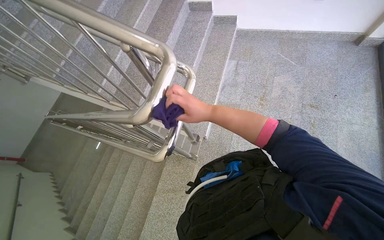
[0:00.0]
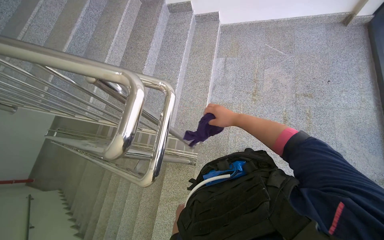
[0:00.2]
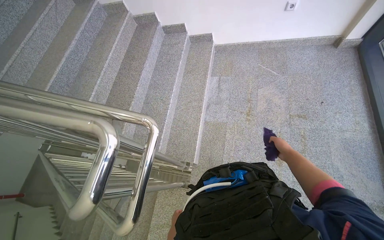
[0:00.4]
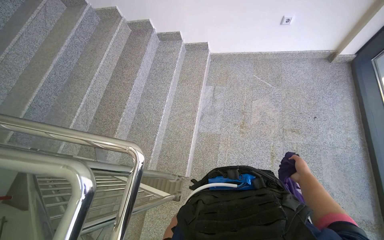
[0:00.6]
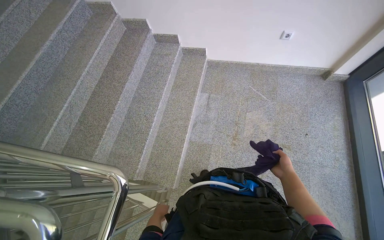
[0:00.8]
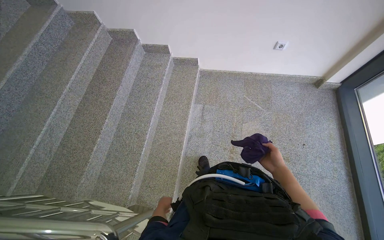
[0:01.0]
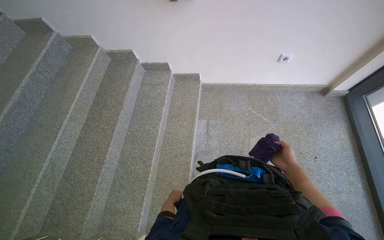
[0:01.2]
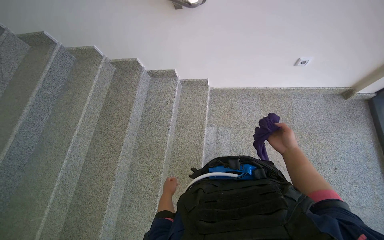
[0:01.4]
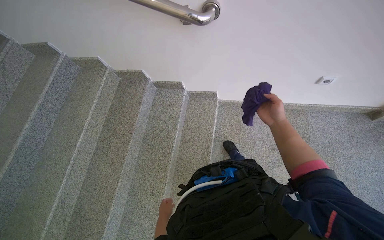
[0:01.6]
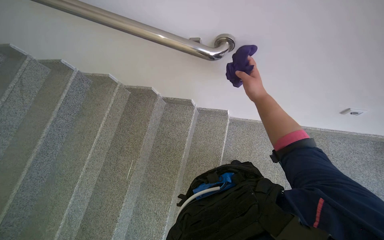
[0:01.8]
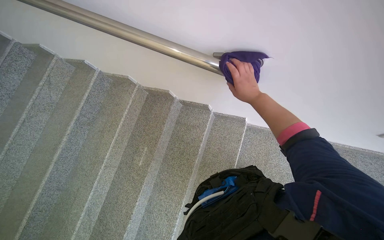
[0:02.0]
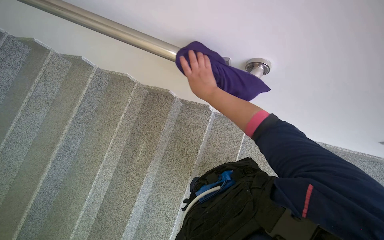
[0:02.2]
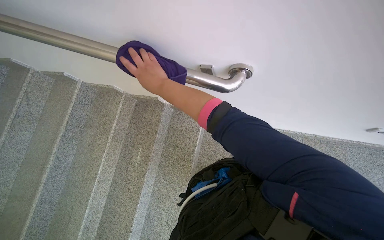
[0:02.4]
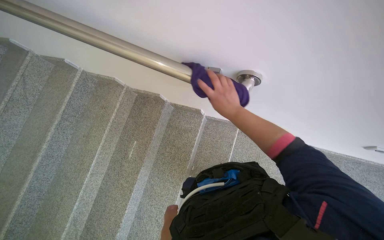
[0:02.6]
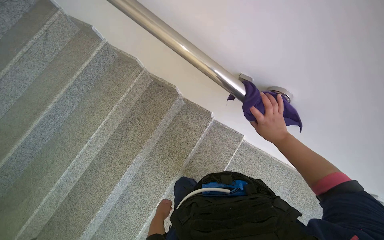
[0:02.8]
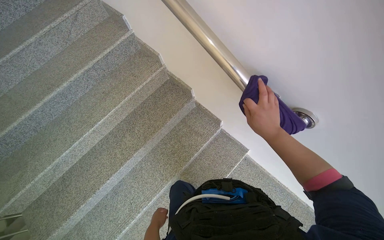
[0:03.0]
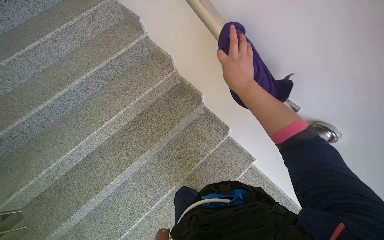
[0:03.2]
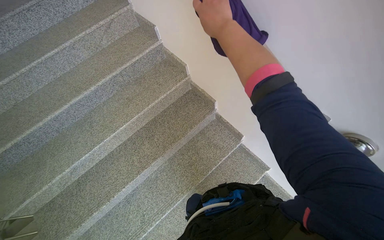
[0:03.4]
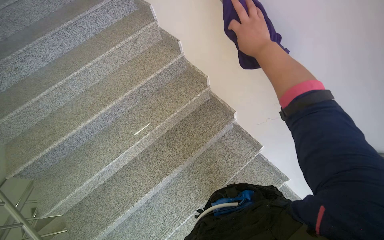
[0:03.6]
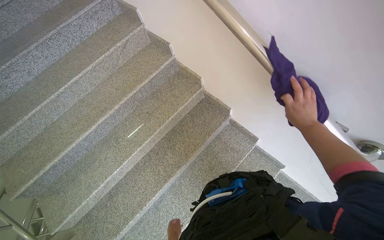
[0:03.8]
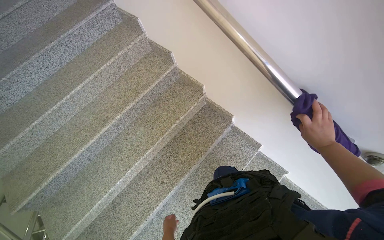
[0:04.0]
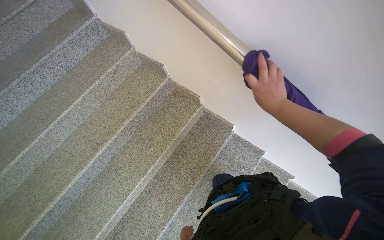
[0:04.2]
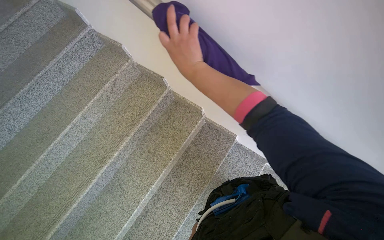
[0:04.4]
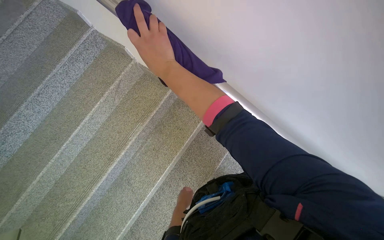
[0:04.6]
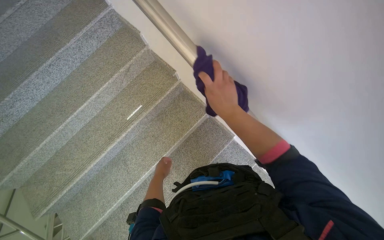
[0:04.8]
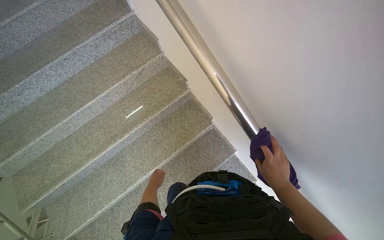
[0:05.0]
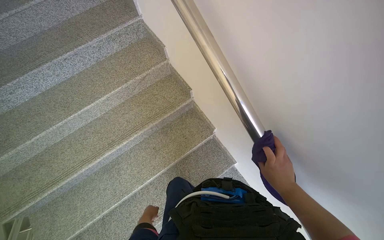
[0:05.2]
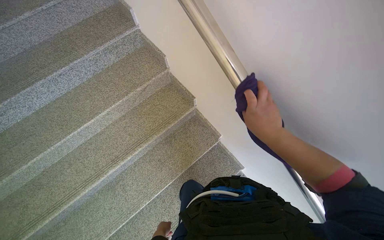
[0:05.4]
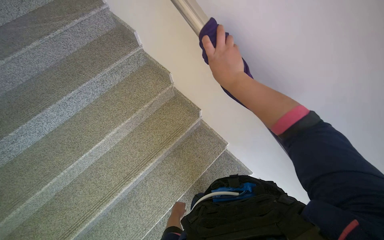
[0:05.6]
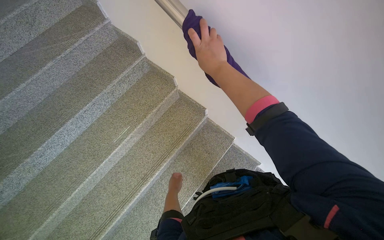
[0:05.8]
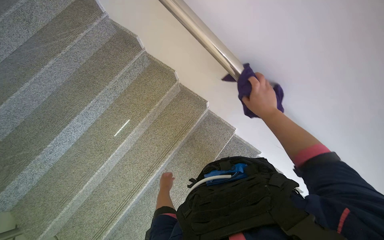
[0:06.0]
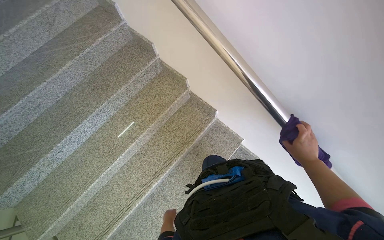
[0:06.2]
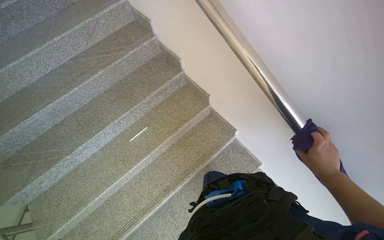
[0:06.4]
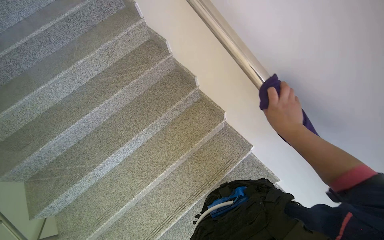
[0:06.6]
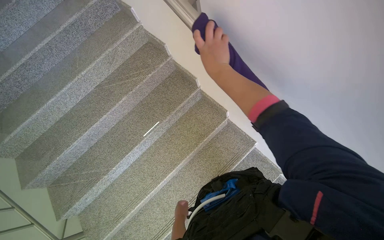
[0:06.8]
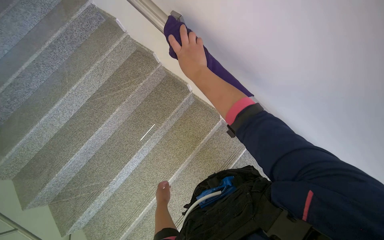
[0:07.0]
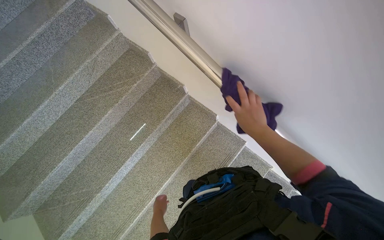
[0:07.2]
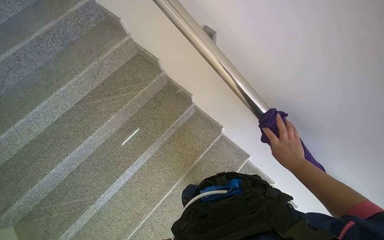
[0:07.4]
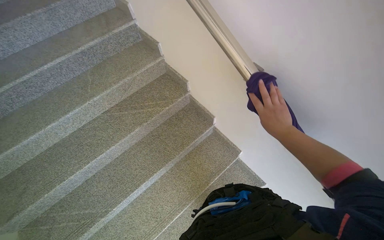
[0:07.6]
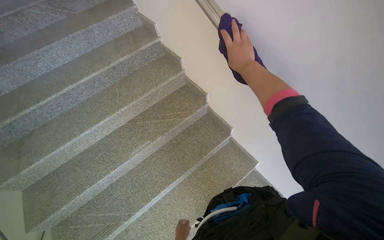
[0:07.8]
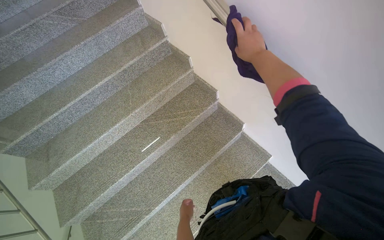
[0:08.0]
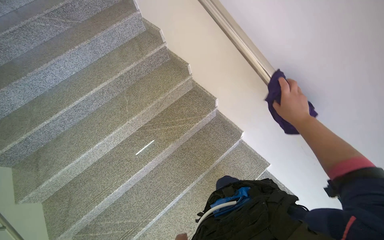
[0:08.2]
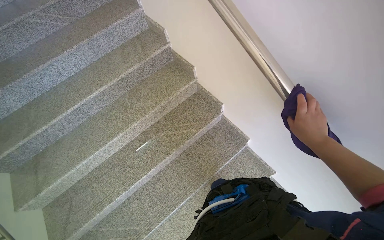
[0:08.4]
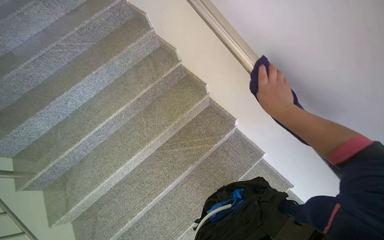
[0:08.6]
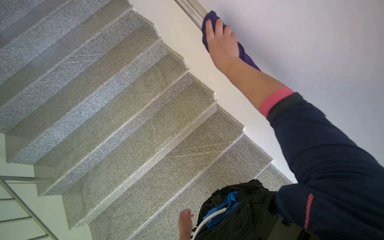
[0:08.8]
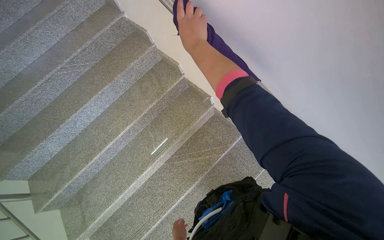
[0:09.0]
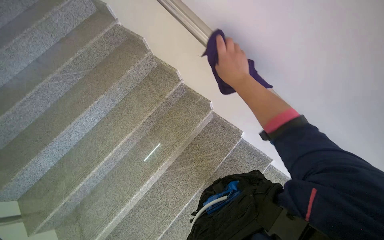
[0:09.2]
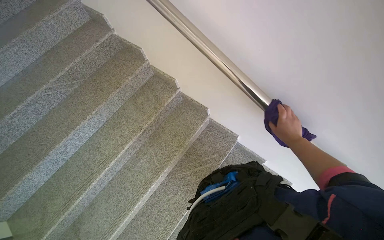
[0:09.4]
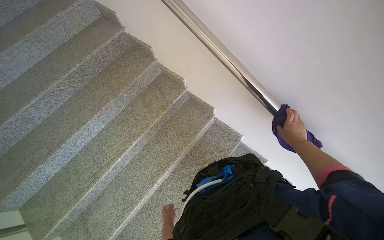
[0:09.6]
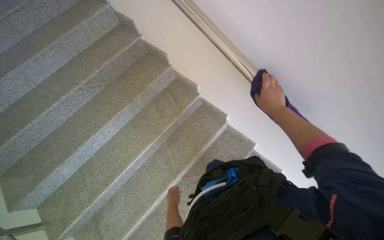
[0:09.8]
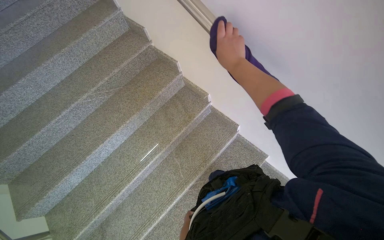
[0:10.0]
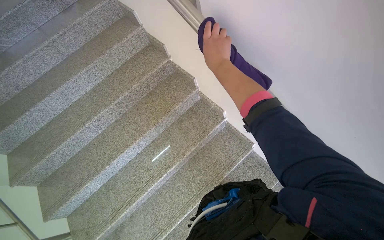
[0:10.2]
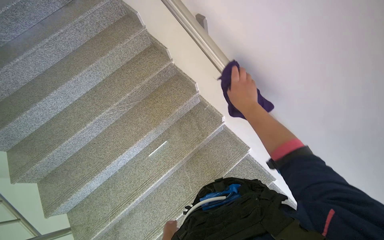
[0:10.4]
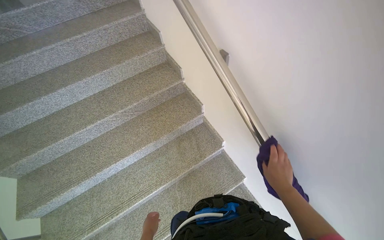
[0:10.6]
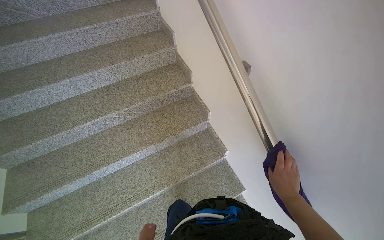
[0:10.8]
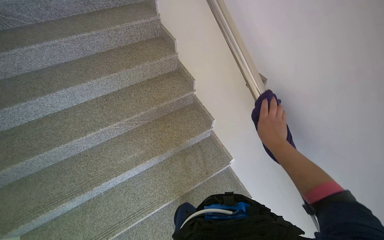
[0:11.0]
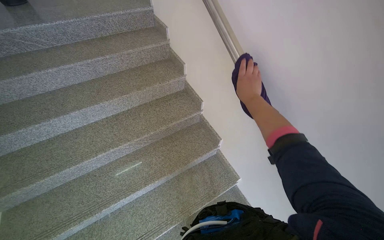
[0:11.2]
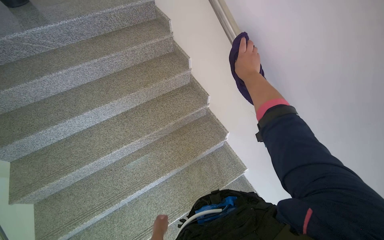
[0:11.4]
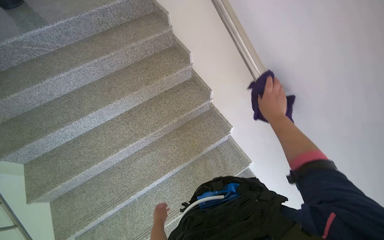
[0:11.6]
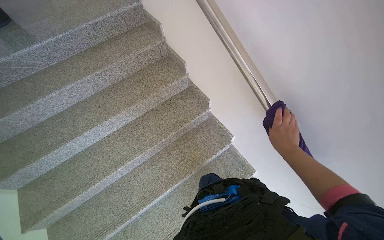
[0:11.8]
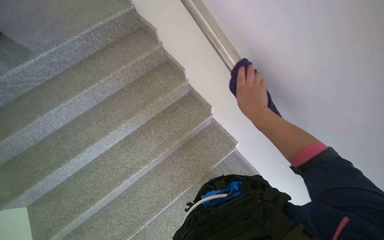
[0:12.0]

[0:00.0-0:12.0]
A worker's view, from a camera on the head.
Job: wiping surfaces.
The whole recording: Wiping wall handrail. The worker wipes the metal handrail on the wall with a purple cloth.
0:00.0 to 0:01.6: The head travels approximately 1 m.
0:01.6 to 0:03.0: The head travels some 40 cm. Everything in view rotates roughly 35 degrees clockwise.
0:03.0 to 0:04.4: The camera is carried about 50 cm.
0:04.4 to 0:06.0: The head travels some 40 cm.
0:06.0 to 0:07.6: The camera travels some 60 cm.
0:07.6 to 0:09.0: The camera travels roughly 50 cm.
0:09.0 to 0:10.4: The camera is carried about 50 cm.
0:10.4 to 0:12.0: The wearer moves some 60 cm.

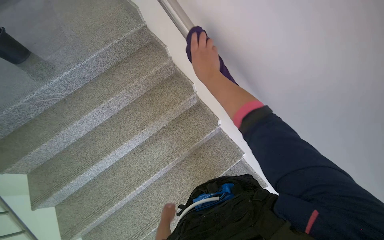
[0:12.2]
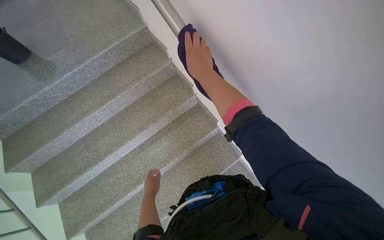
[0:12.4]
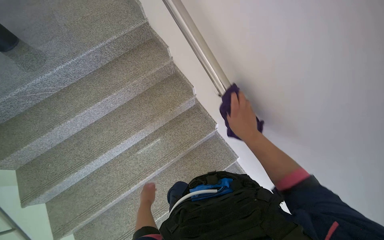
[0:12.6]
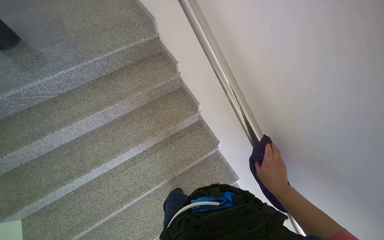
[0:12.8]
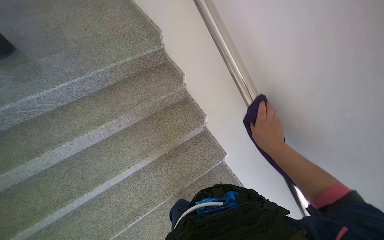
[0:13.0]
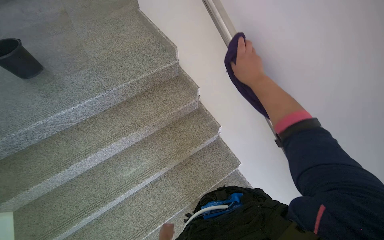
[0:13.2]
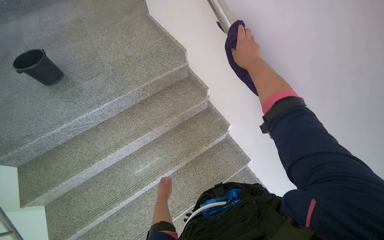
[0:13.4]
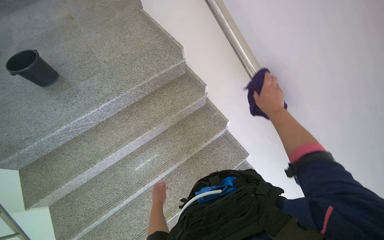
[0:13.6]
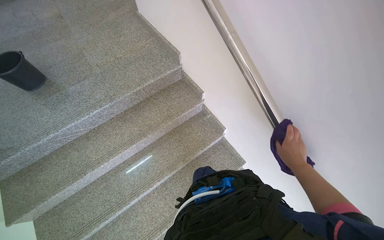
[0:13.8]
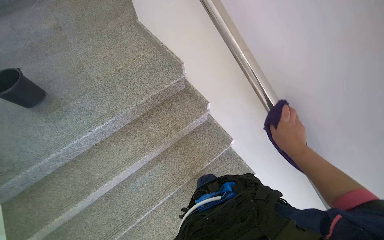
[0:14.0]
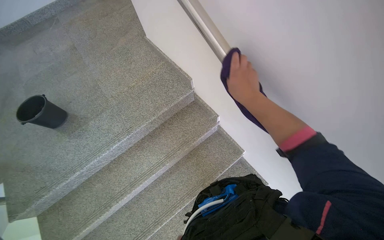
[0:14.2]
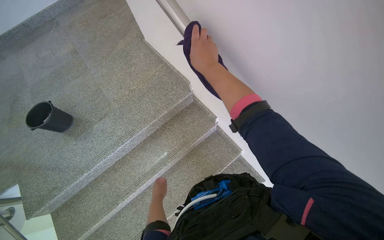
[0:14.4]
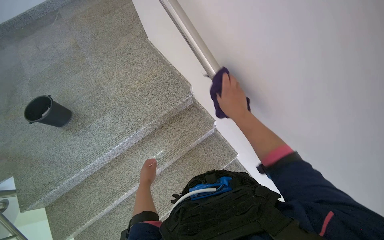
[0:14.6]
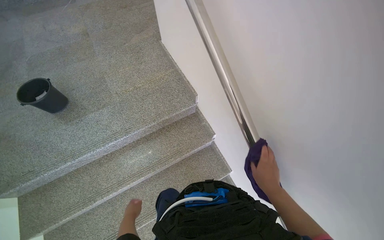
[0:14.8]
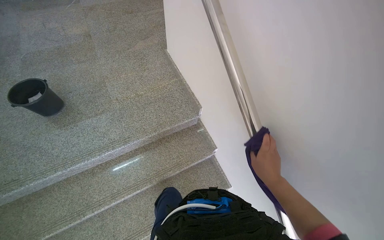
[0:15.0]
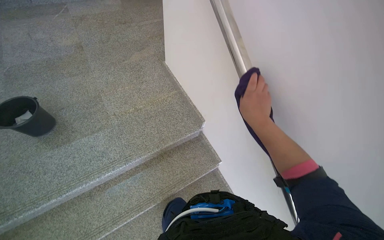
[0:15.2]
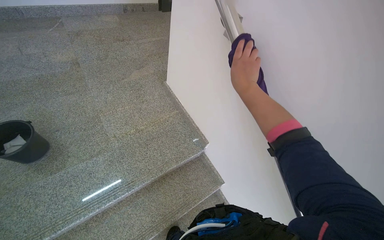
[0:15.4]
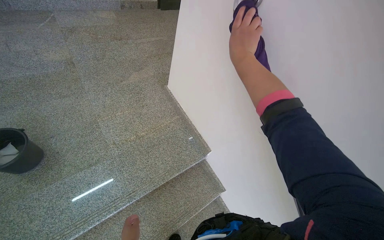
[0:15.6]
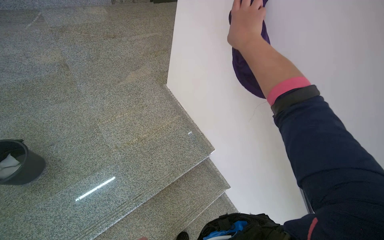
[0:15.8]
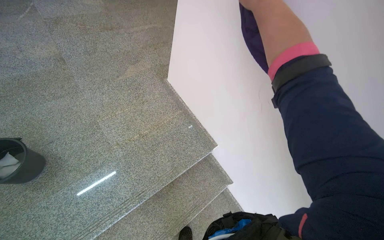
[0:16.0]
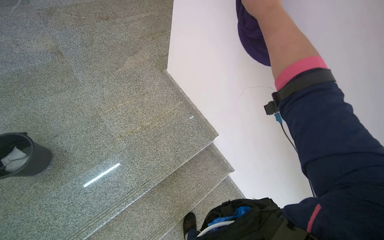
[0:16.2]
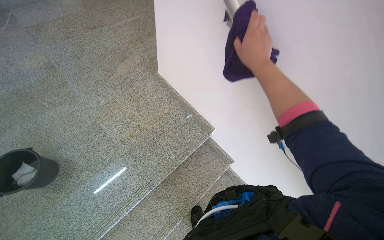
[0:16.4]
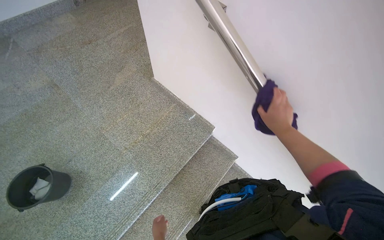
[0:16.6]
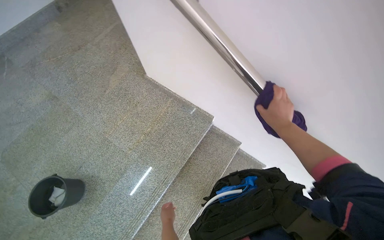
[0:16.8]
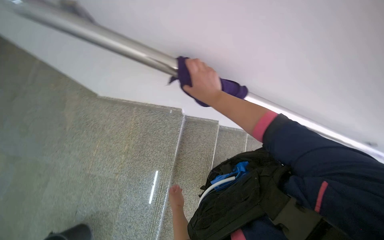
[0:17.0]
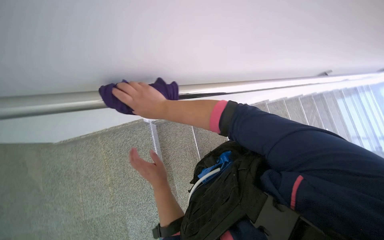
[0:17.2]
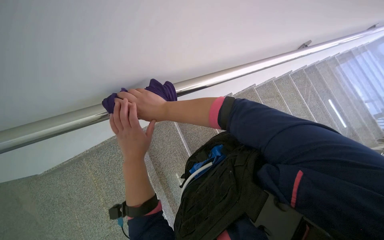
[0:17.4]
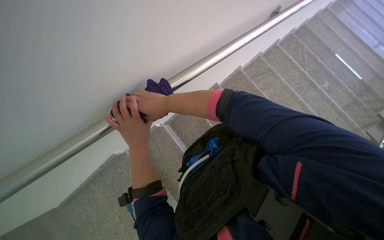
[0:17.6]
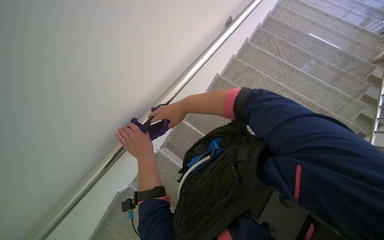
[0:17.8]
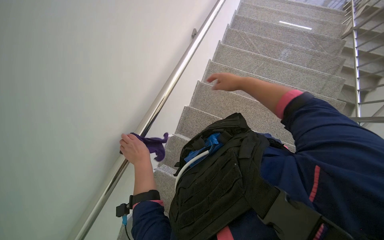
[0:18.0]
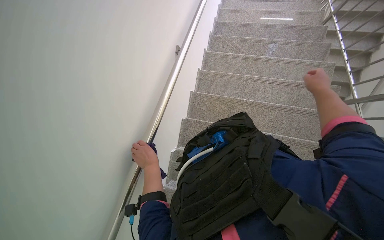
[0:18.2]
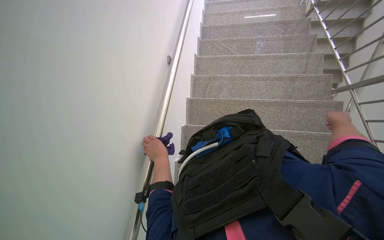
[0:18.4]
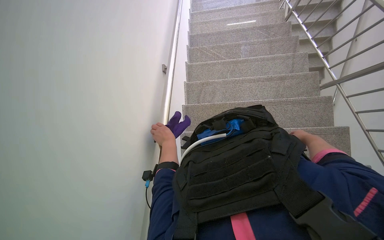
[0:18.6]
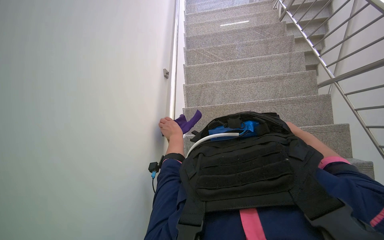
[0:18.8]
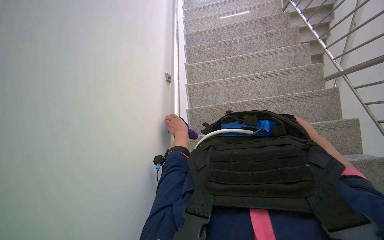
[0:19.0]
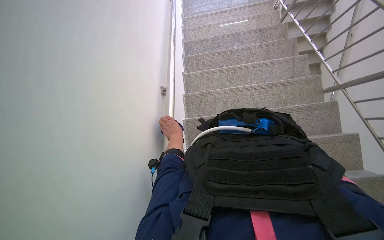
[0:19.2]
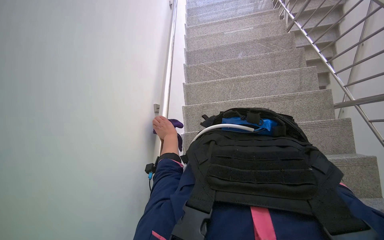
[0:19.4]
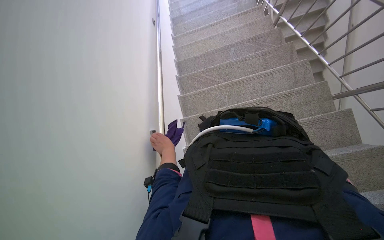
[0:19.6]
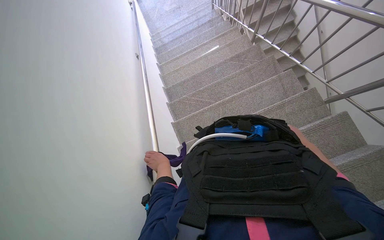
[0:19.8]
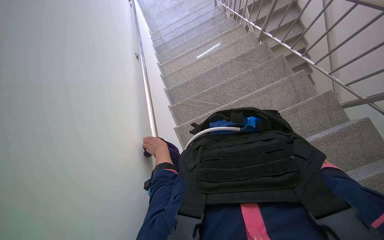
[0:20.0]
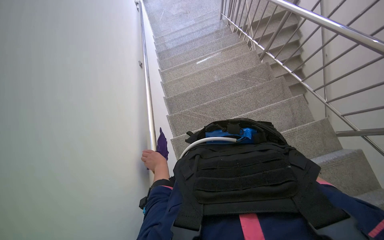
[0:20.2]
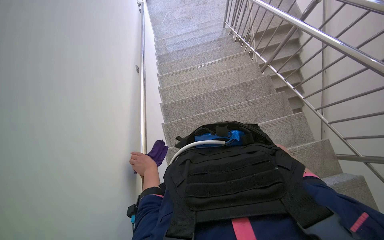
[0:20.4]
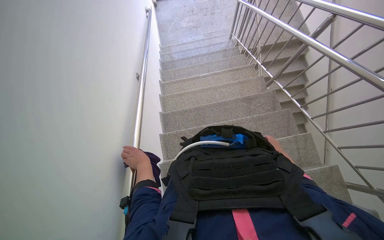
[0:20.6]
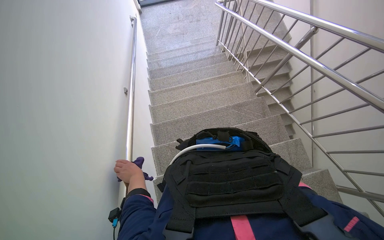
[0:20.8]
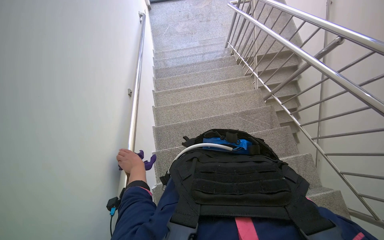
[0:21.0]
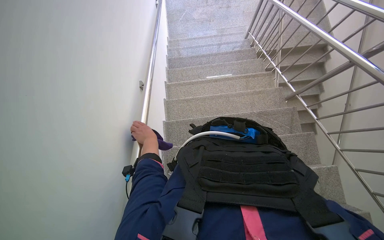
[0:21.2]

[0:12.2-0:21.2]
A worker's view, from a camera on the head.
Job: wiping surfaces.
The whole recording: Wiping wall handrail. The worker wipes the metal handrail on the wall with a purple cloth.
0:12.2 to 0:13.8: The head travels some 60 cm.
0:13.8 to 0:15.2: The camera travels about 50 cm.
0:15.2 to 0:16.6: The right hand reaches some 40 cm up the picture, then returns.
0:16.6 to 0:18.2: The head travels roughly 50 cm. Everything in view rotates roughly 100 degrees counterclockwise.
0:18.2 to 0:19.8: The camera is carried some 50 cm. The view tips upward by about 15 degrees. Everything in view rotates roughly 35 degrees counterclockwise.
0:19.8 to 0:21.2: The camera is carried approximately 80 cm.
